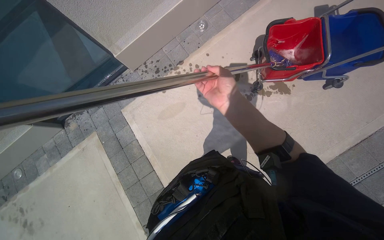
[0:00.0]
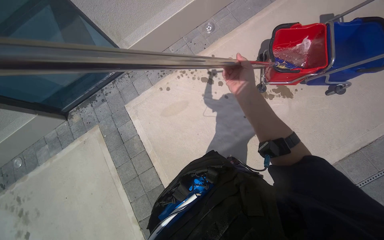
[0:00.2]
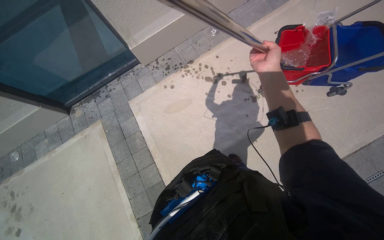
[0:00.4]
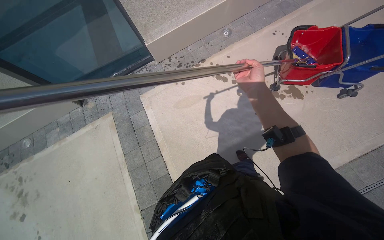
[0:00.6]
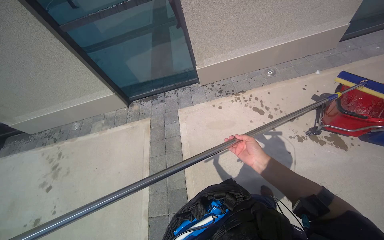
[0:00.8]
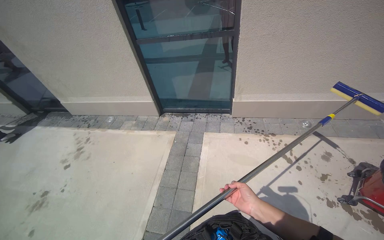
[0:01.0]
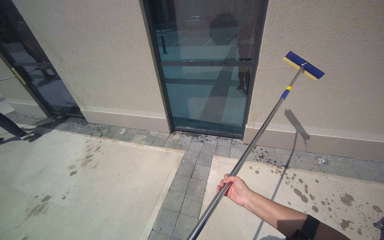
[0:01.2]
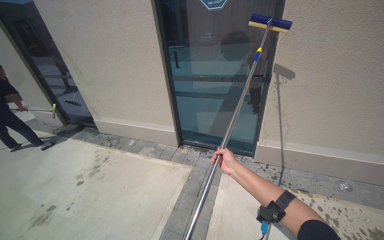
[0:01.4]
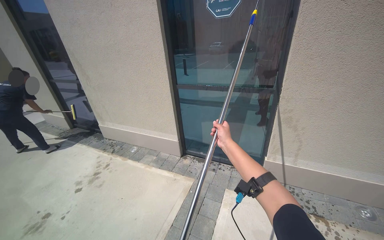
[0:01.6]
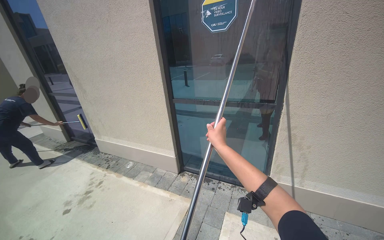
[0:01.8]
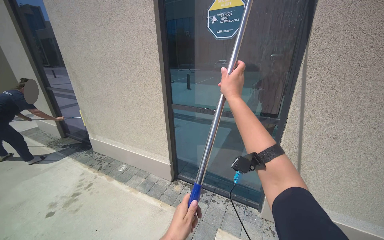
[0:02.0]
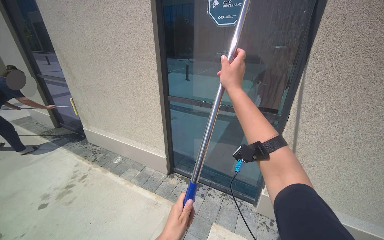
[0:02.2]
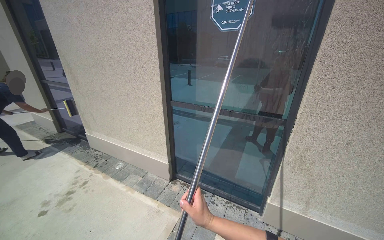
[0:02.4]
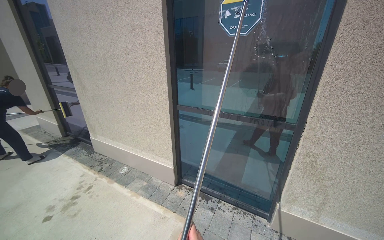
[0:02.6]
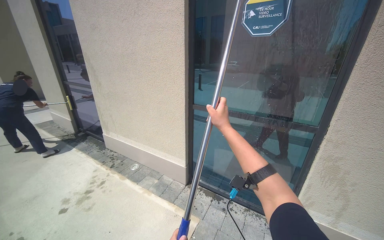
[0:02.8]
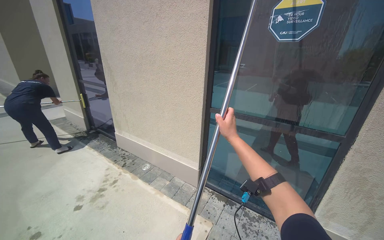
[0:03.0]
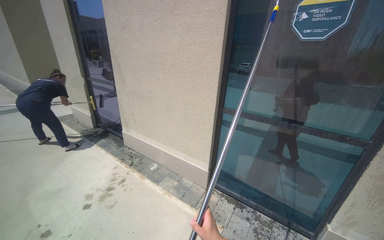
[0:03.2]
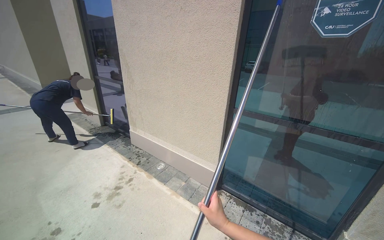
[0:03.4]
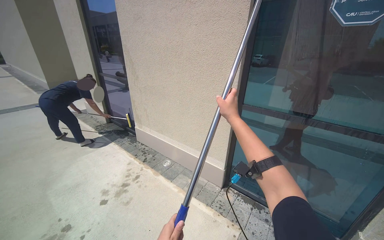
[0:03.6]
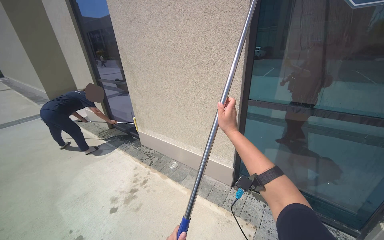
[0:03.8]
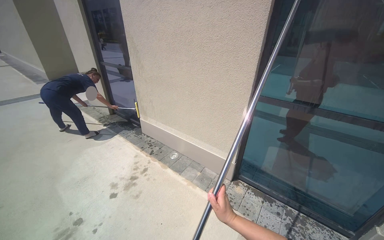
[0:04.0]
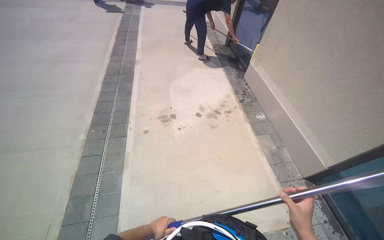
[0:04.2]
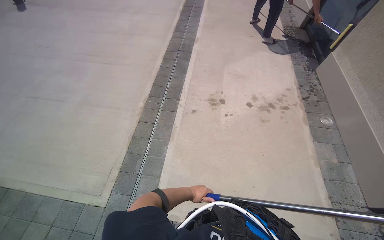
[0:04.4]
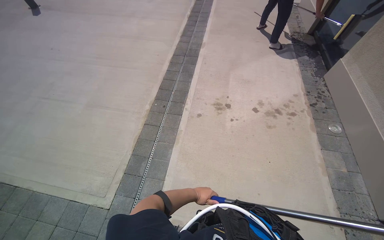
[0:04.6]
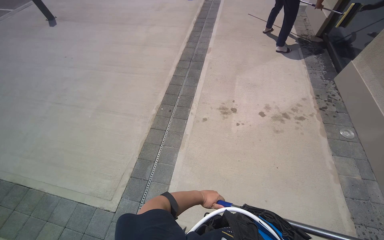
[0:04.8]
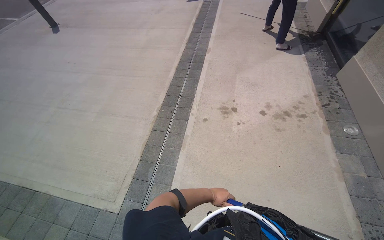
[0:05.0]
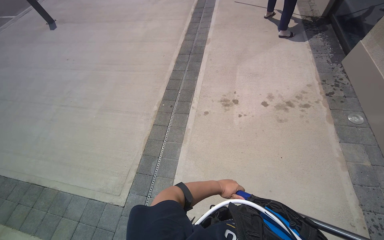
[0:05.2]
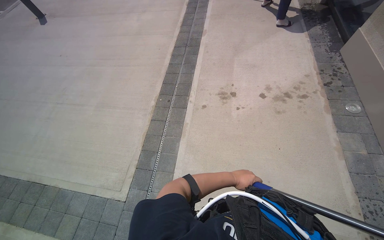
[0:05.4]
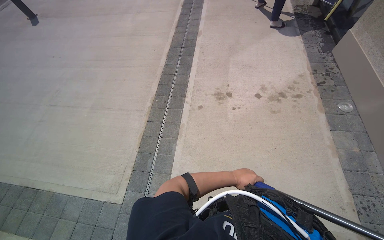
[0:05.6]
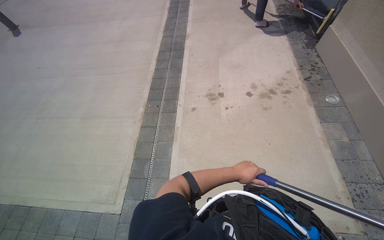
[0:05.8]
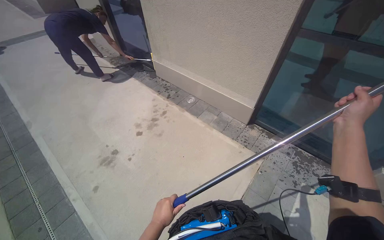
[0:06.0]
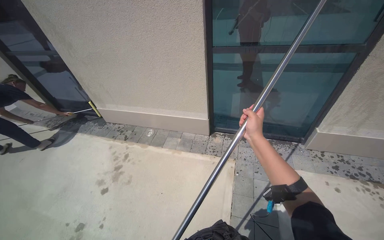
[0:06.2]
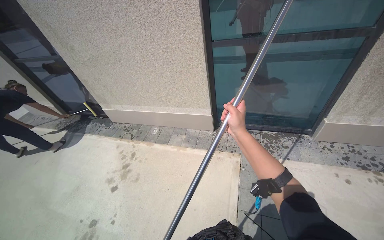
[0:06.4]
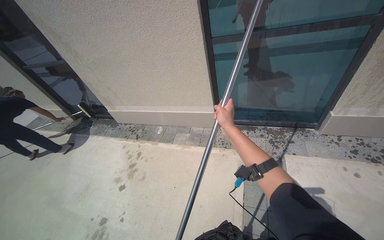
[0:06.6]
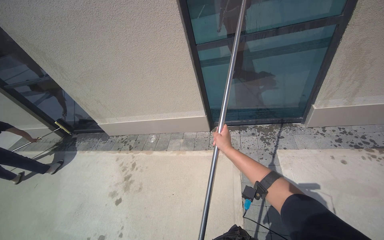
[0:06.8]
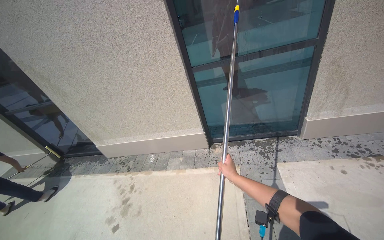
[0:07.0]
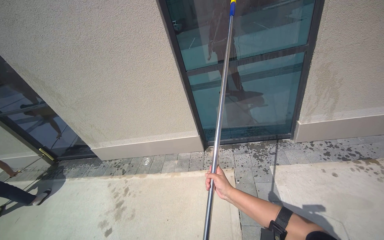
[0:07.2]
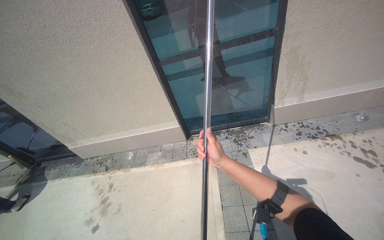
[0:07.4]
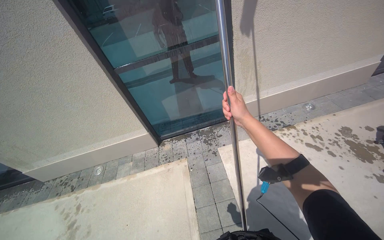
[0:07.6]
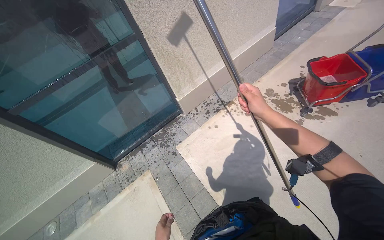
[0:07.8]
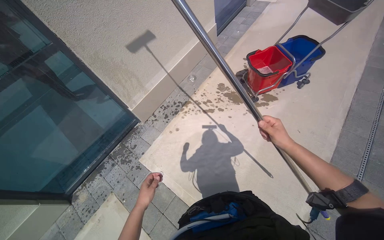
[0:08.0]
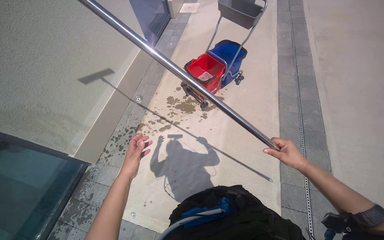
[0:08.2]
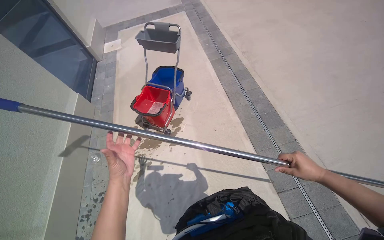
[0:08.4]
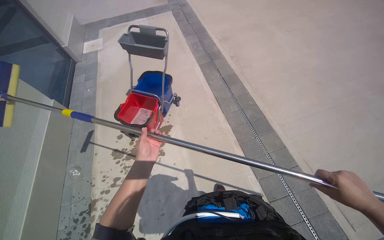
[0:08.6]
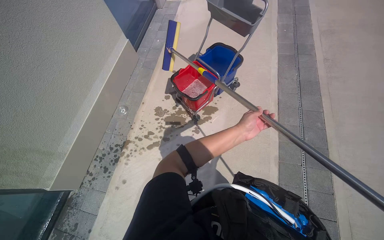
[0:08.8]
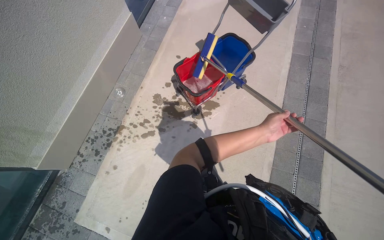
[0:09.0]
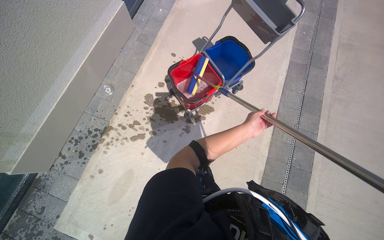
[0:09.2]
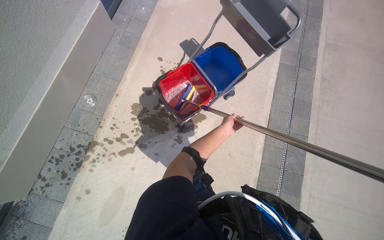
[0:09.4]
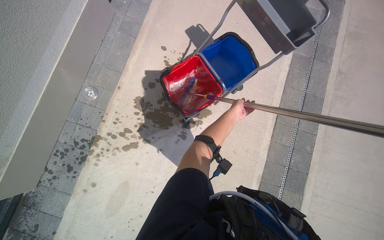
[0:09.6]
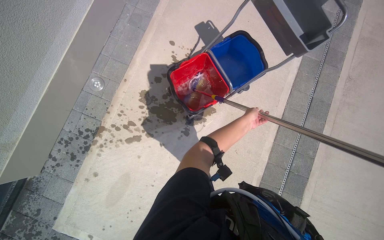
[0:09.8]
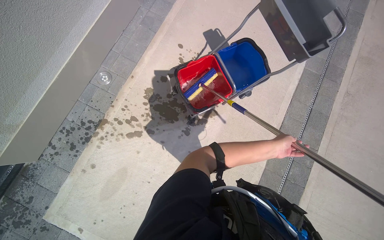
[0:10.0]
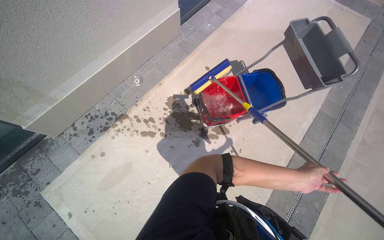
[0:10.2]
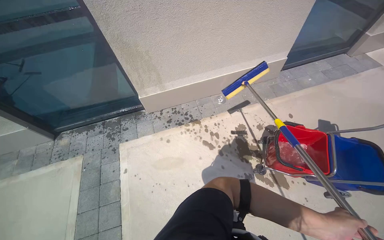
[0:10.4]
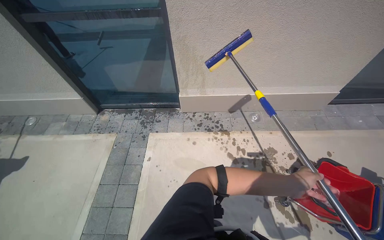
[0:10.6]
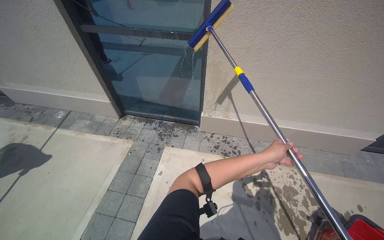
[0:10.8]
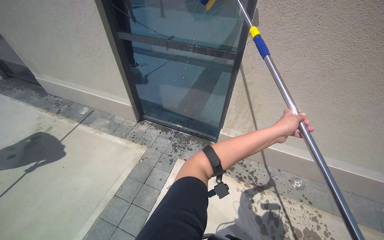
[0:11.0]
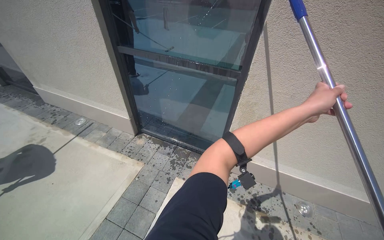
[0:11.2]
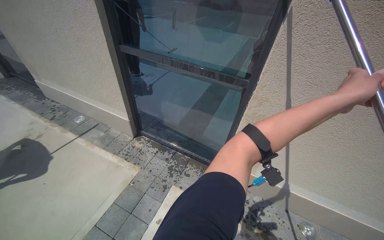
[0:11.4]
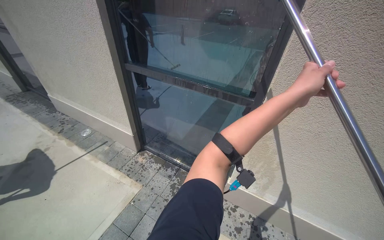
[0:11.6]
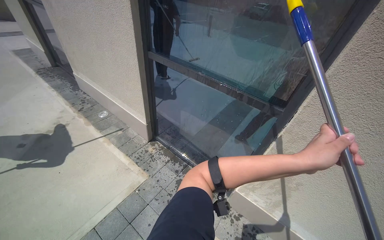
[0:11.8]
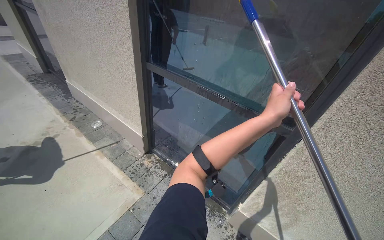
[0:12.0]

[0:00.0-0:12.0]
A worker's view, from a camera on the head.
Job: cleaning windows.
The whole recording: Cleaning building windows. The worker scrubs the building windows with a long-handled squeegee, frequently dipping it into a bucket.
0:00.0 to 0:01.6: The head travels about 60 cm. The wearer's head swings approximately 60 degrees to the left. The camera pitches upward, by approximately 40 degrees.
0:01.6 to 0:03.0: The right hand moves up the picture, about 30 cm.
0:03.0 to 0:04.4: The camera is carried some 50 cm. The wearer looks approximately 70 degrees further to the left. The camera pitches downward, by approximately 30 degrees.
0:04.4 to 0:06.0: The wearer looks about 60 degrees further to the right. The camera pitches upward, by approximately 10 degrees.
0:06.0 to 0:07.6: The head travels roughly 50 cm. The wearer looks approximately 50 degrees further to the right. The view tilts roughly 15 degrees upward.
0:07.6 to 0:09.0: The wearer moves roughly 1 m. The wearer's head swings roughly 60 degrees to the right. The wearer looks some 10 degrees further downward.
0:09.0 to 0:10.4: The wearer looks some 55 degrees further to the left. The wearer looks some 15 degrees further upward.
0:10.4 to 0:12.0: The camera is carried some 80 cm. The head turns to the left by about 55 degrees. The wearer looks roughly 20 degrees further upward.

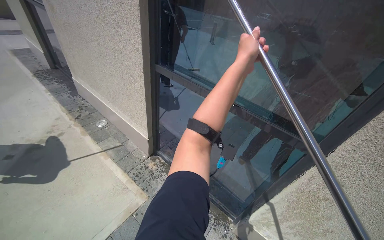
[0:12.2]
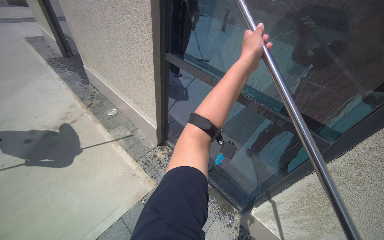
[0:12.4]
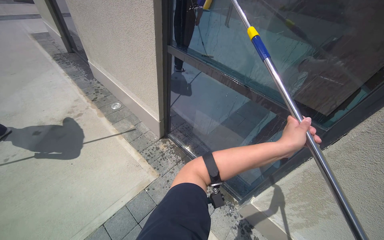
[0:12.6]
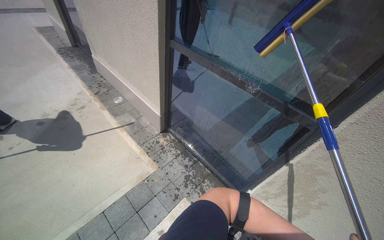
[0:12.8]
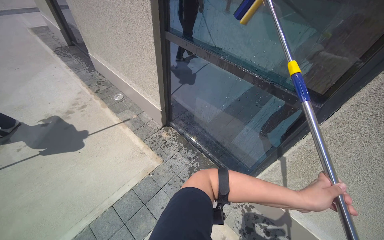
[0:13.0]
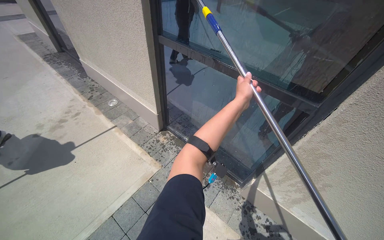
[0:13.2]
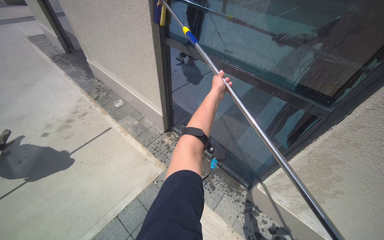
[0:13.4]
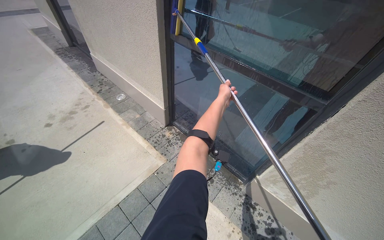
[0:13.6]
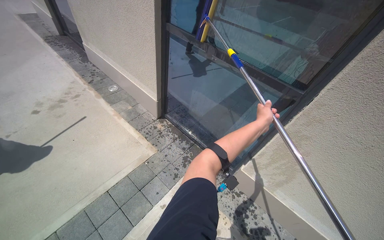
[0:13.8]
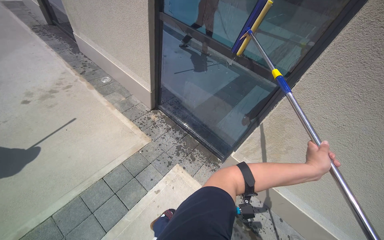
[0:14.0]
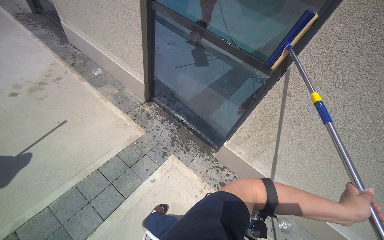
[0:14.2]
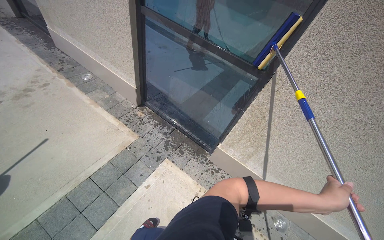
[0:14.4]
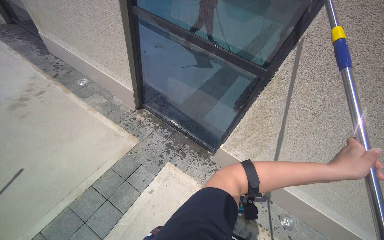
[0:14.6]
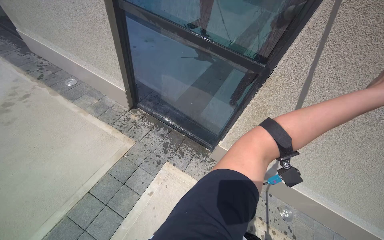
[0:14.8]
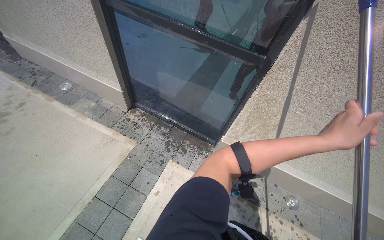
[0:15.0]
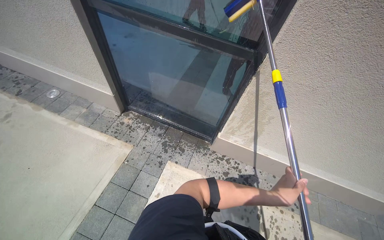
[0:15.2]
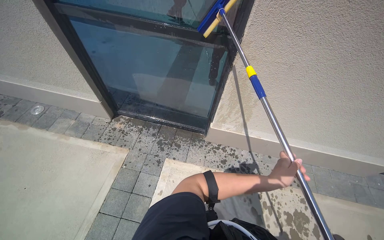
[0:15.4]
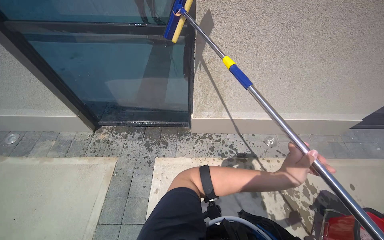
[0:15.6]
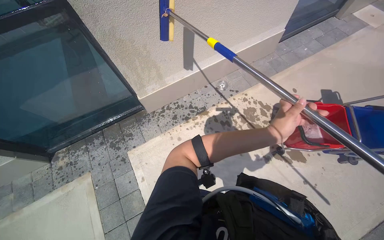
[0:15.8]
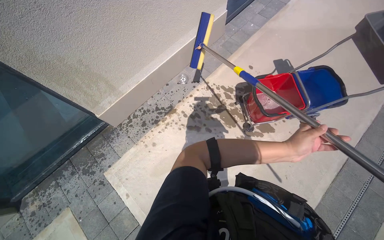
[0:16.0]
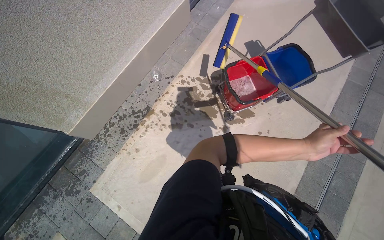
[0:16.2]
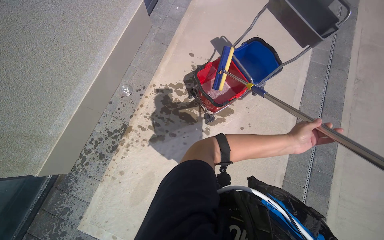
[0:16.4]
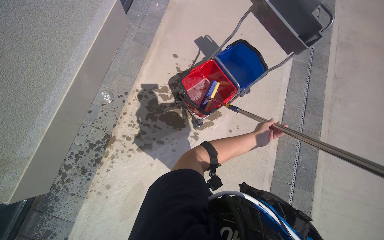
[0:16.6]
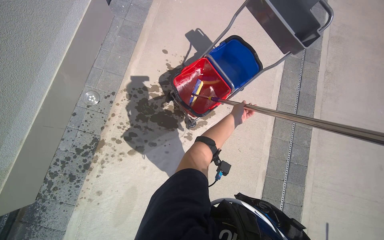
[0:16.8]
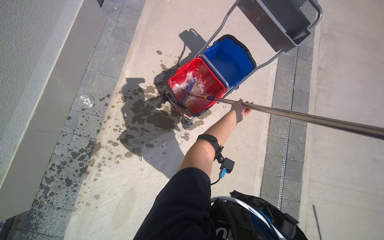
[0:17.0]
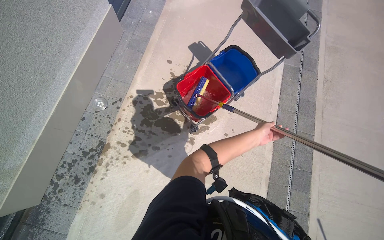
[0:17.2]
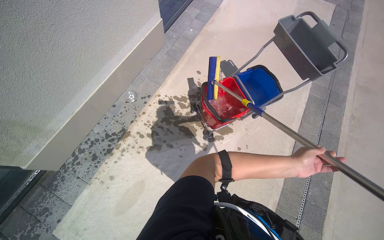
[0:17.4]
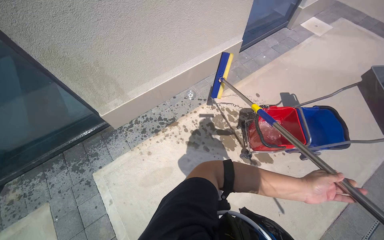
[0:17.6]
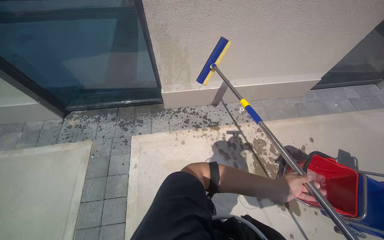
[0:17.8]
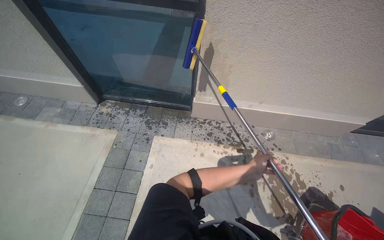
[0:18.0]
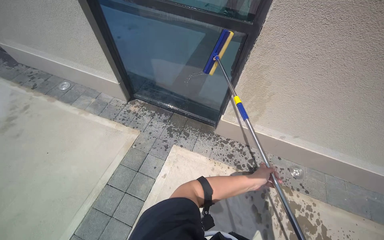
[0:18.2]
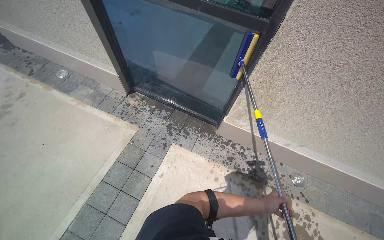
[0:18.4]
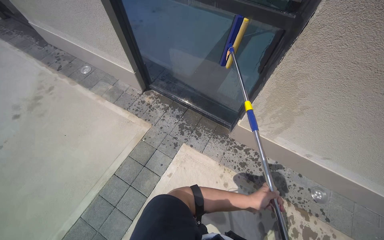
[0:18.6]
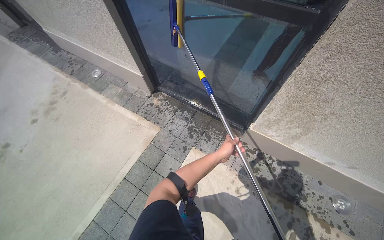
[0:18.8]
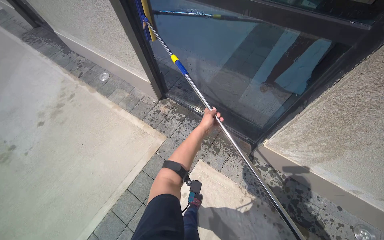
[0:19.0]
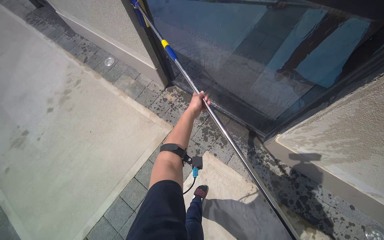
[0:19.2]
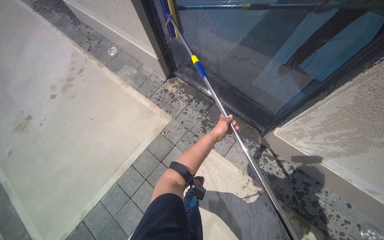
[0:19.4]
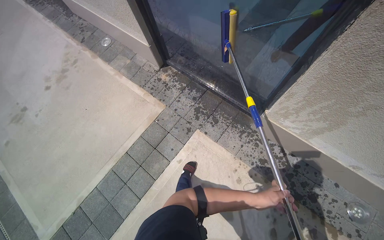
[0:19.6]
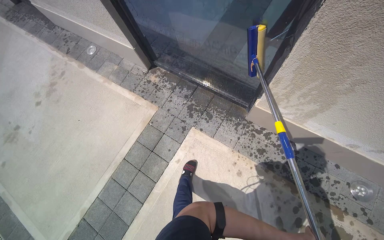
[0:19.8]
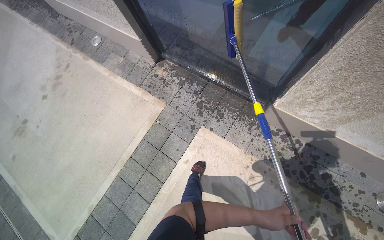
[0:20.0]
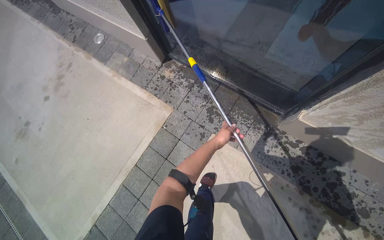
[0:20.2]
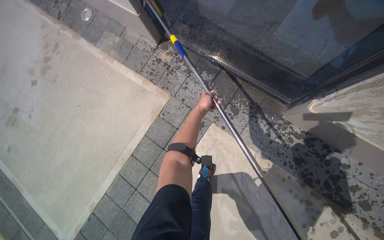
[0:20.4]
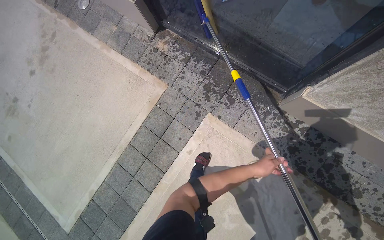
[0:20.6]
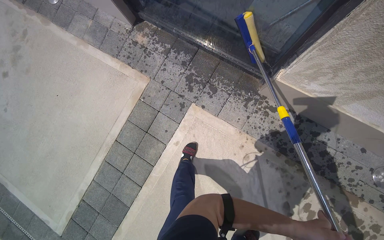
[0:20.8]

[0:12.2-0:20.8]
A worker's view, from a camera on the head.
Job: cleaning windows.
The whole recording: Cleaning building windows. The worker scrubs the building windows with a long-handled squeegee, frequently dipping it into a bucket.
0:15.0 to 0:16.6: The camera travels roughly 80 cm. The head turns to the right by about 100 degrees. The view tips downward by roughly 20 degrees.
0:16.6 to 0:18.0: The camera is carried approximately 60 cm. The wearer looks approximately 80 degrees further to the left. The camera pitches upward, by approximately 20 degrees.
0:18.0 to 0:19.4: The wearer moves some 50 cm. The head turns to the left by some 35 degrees.
0:19.4 to 0:20.8: The wearer looks approximately 15 degrees further downward.
